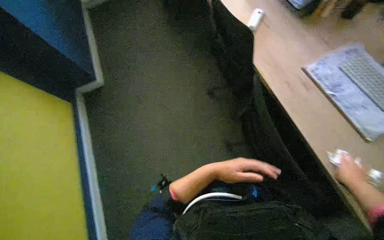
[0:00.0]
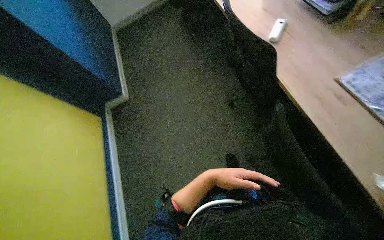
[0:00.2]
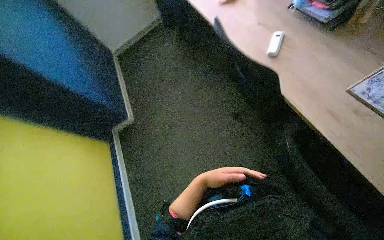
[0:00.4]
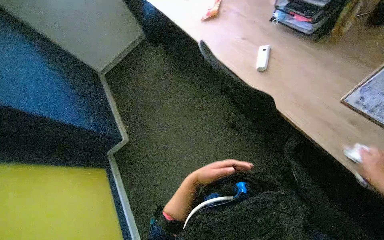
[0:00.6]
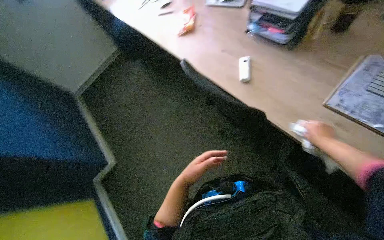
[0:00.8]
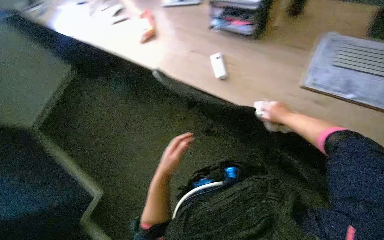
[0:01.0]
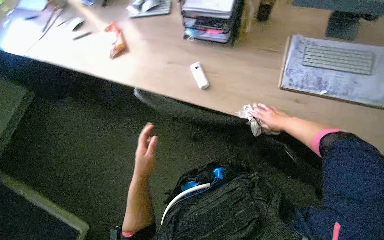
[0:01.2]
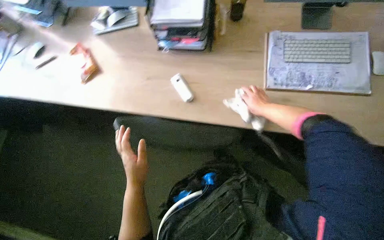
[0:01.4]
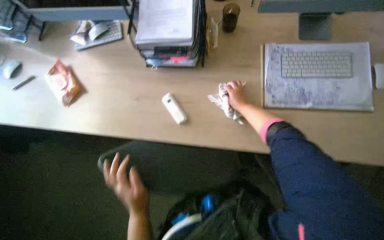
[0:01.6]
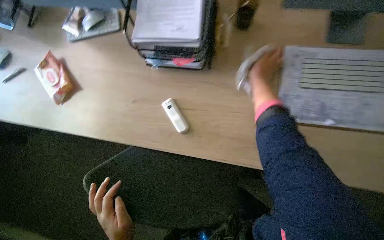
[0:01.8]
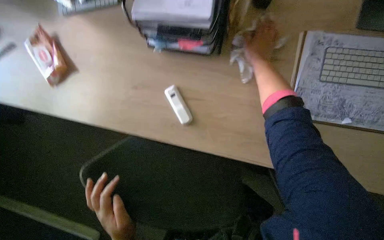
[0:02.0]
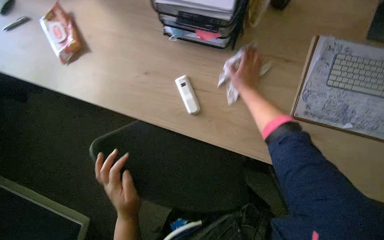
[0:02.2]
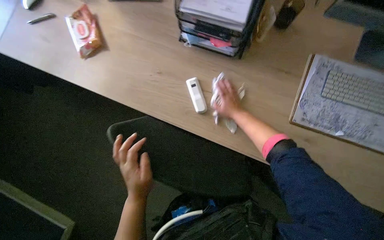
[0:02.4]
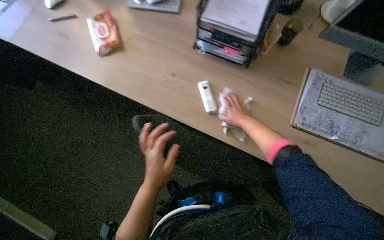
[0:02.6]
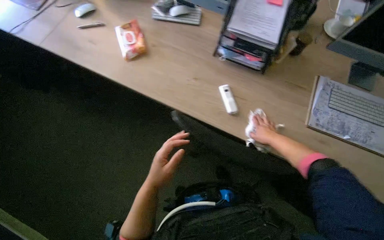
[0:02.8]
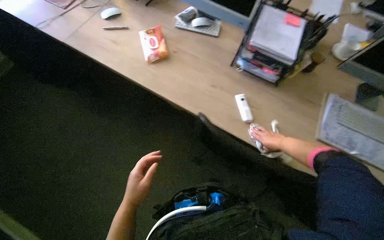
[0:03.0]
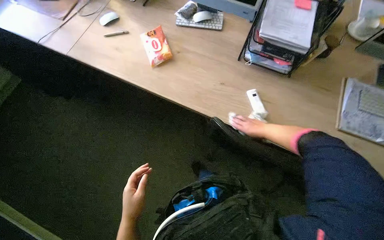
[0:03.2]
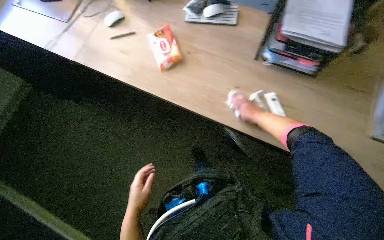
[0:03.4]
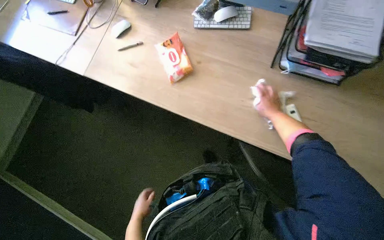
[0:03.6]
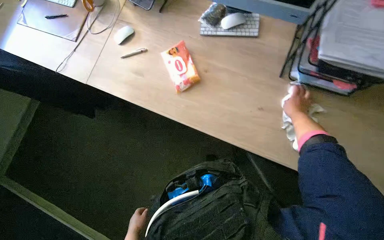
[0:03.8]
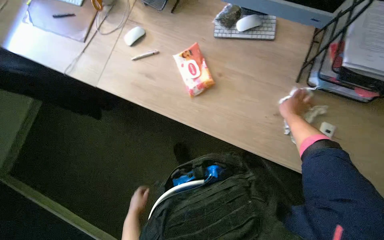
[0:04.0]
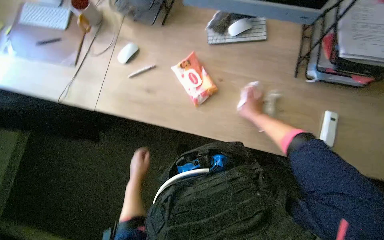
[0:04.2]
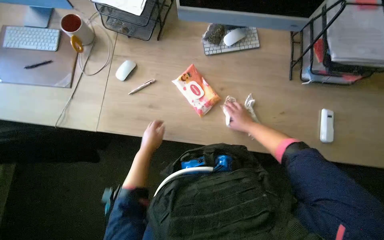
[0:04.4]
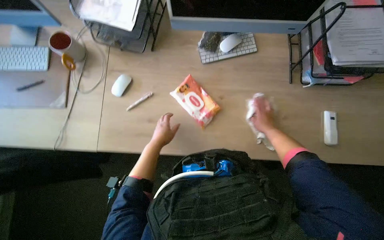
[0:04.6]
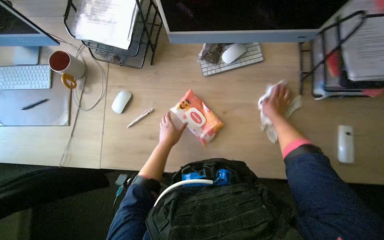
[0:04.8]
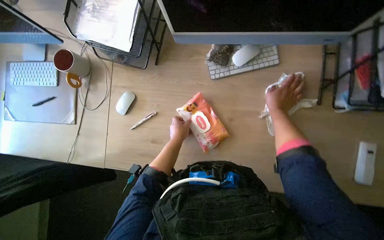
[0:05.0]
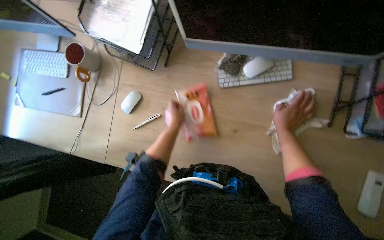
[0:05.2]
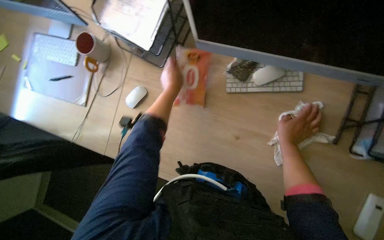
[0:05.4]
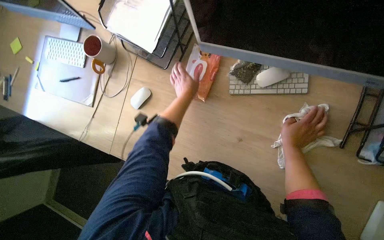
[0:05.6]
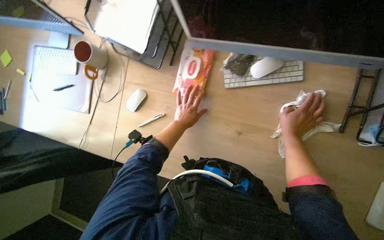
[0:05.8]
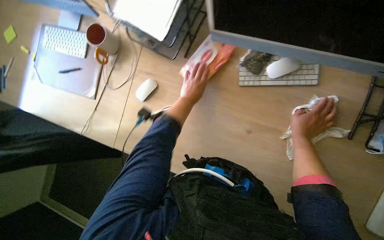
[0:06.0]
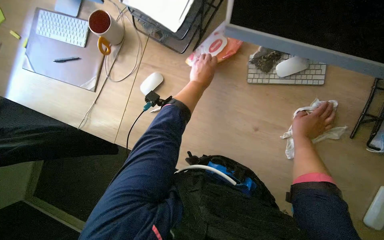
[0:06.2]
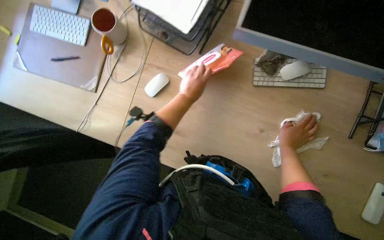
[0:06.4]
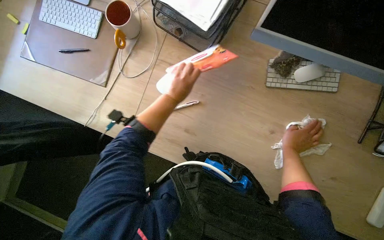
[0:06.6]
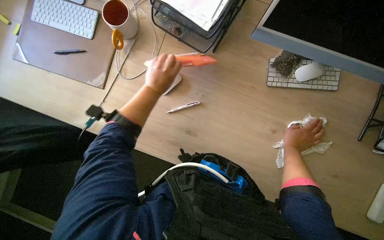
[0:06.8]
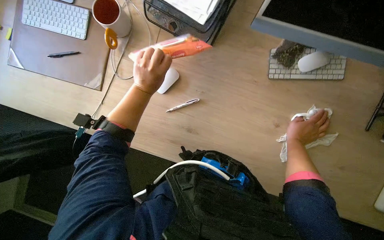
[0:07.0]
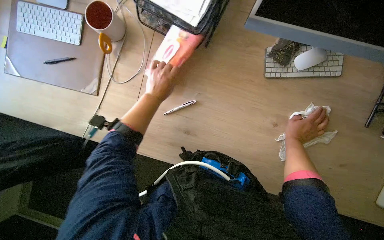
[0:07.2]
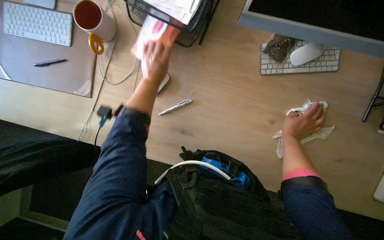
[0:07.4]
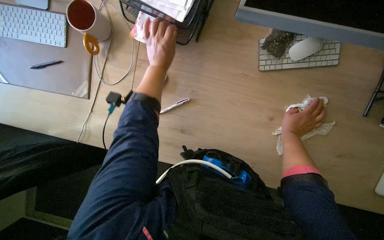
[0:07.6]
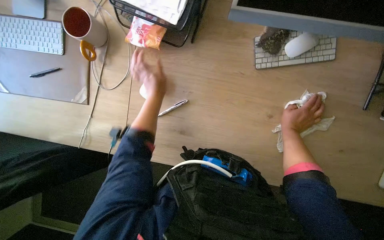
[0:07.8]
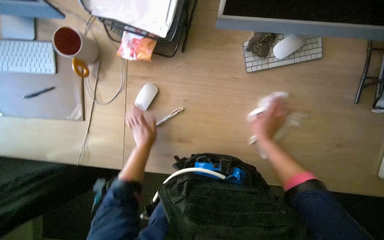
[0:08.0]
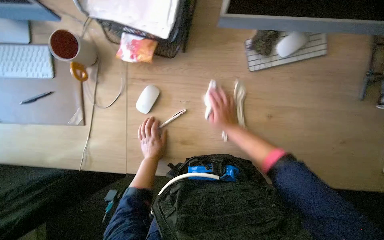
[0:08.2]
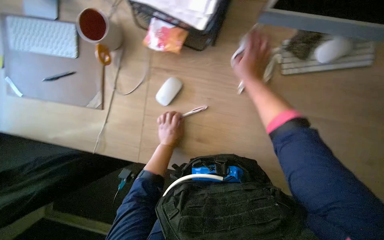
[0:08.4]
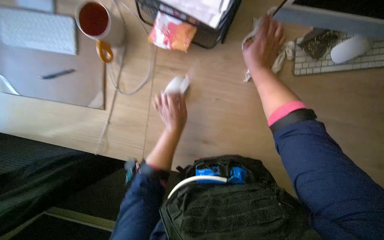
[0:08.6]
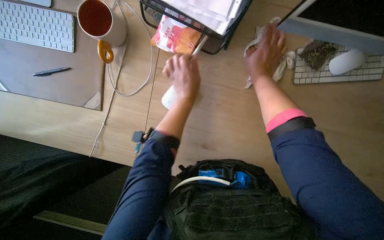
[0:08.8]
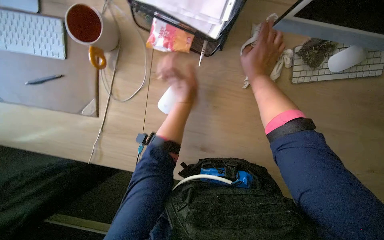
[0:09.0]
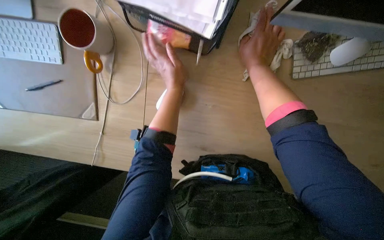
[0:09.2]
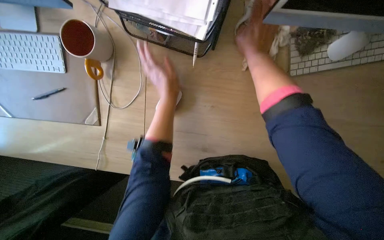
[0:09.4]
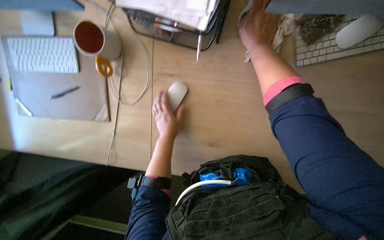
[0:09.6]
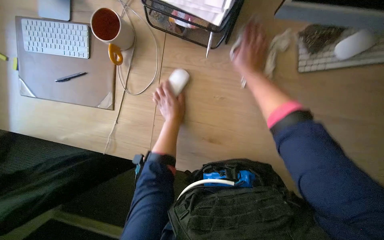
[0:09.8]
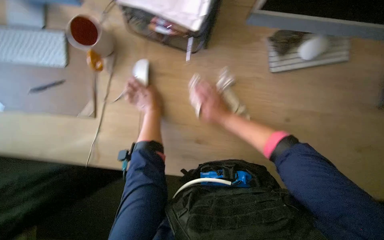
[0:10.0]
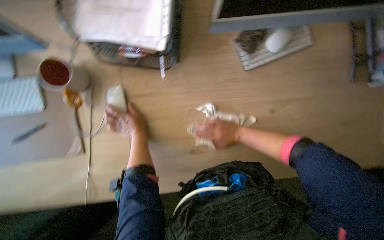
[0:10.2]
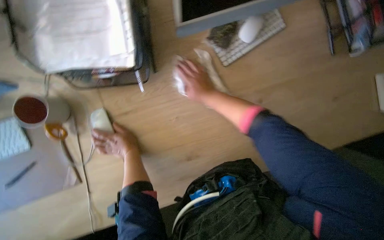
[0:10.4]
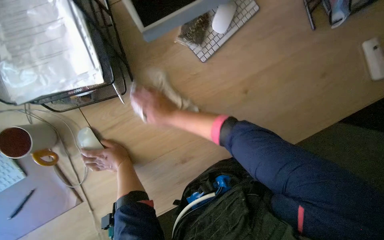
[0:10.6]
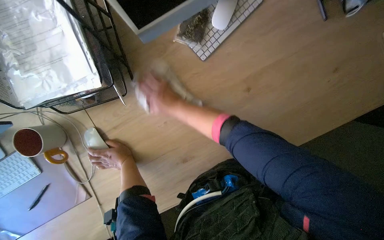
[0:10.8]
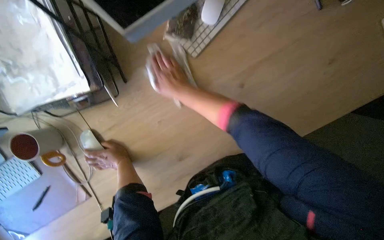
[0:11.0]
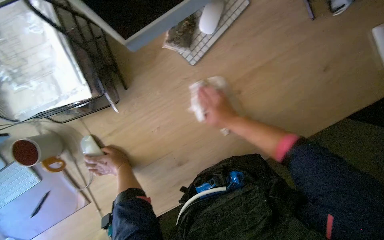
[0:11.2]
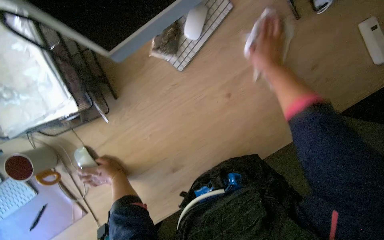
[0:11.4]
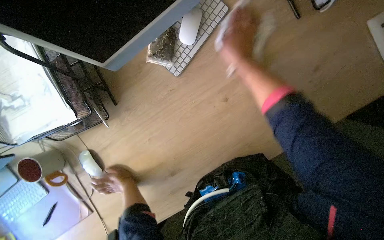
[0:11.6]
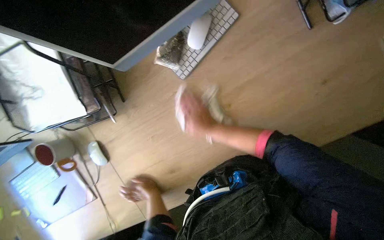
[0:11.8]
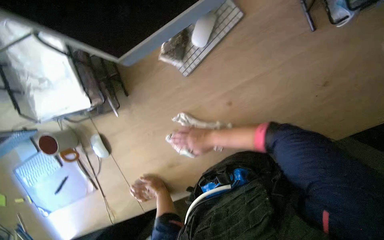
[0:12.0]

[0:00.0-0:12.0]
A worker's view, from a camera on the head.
Job: wiping surfaces.
The whole recording: Wiping office desks and monitors. The worker wipes the office desk surface and computer monitors with a cloth.
0:00.0 to 0:01.6: The head travels some 60 cm. The head turns to the right by some 60 degrees.
0:01.6 to 0:03.0: The wearer moves to the left, roughly 40 cm.
0:03.0 to 0:04.4: The wearer moves about 50 cm.
0:04.4 to 0:06.0: The left hand is displaced up the picture by some 35 cm.
0:06.0 to 0:07.6: The left hand travels to the left and up the picture by roughly 15 cm.
0:07.6 to 0:09.0: The right hand travels up the picture and to the left by about 35 cm, while the left hand travels down the picture and back again, some 25 cm each way.
0:09.0 to 0:10.4: Everything in view rotates some 30 degrees counterclockwise.
0:10.4 to 0:12.0: The left hand travels to the right and down the picture by about 20 cm, while the right hand moves about 30 cm to the right and comes back.

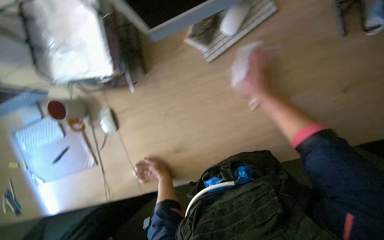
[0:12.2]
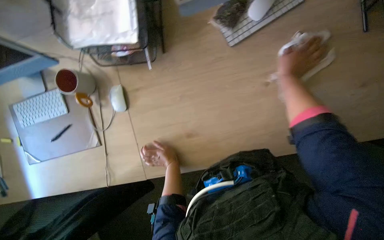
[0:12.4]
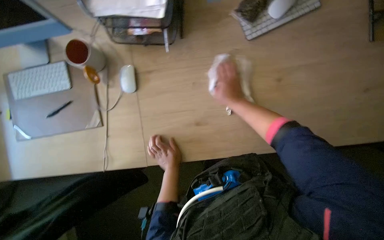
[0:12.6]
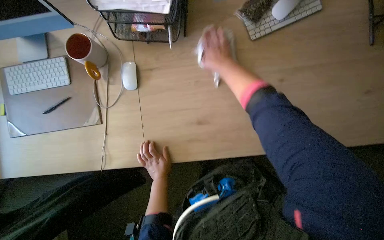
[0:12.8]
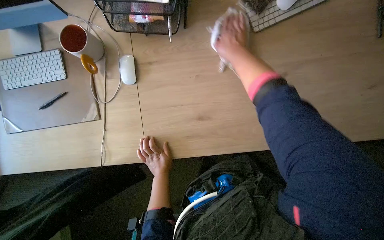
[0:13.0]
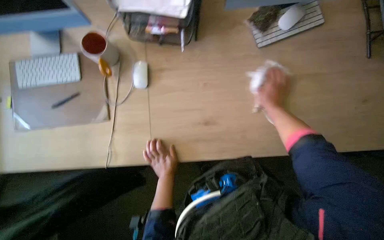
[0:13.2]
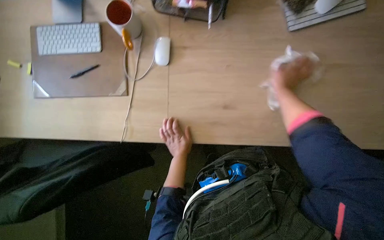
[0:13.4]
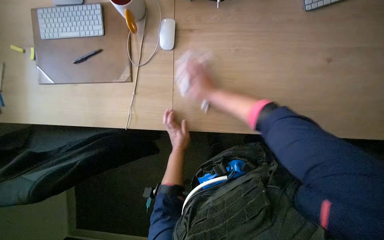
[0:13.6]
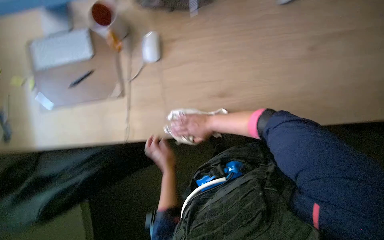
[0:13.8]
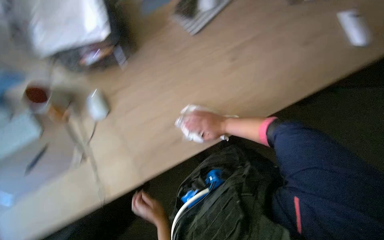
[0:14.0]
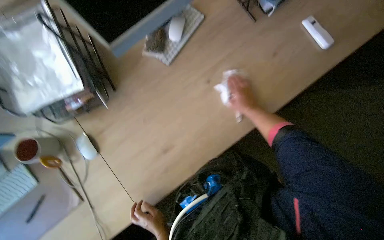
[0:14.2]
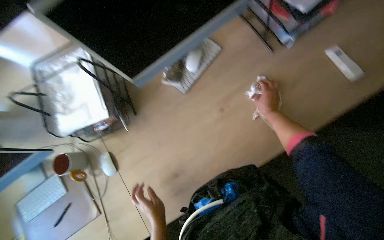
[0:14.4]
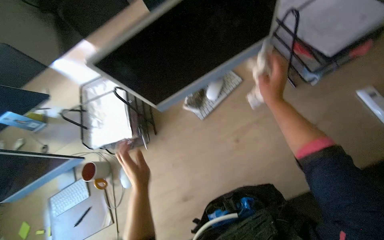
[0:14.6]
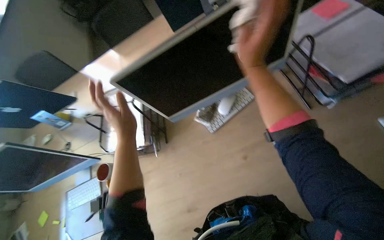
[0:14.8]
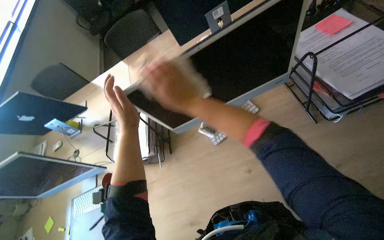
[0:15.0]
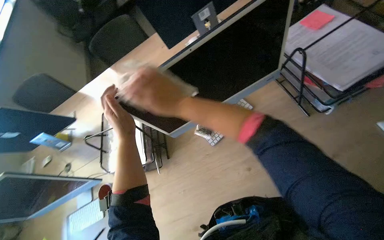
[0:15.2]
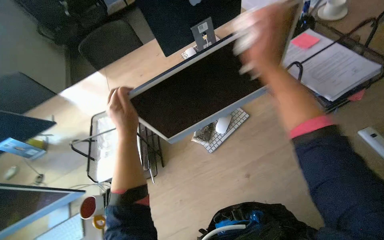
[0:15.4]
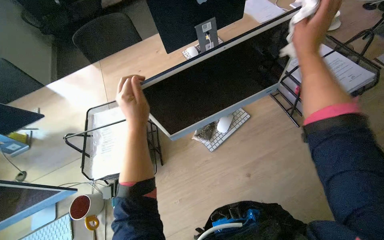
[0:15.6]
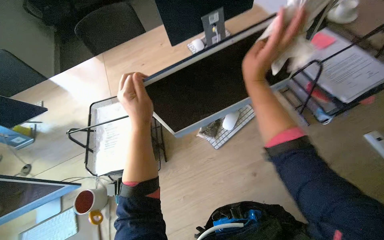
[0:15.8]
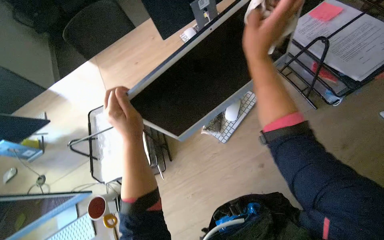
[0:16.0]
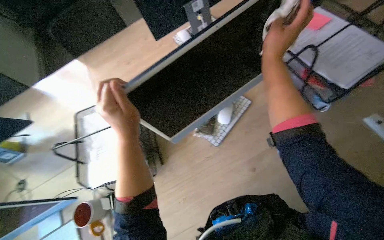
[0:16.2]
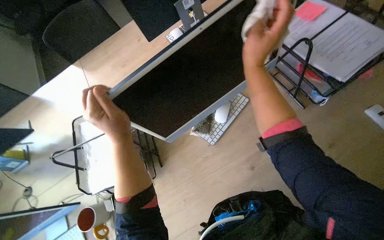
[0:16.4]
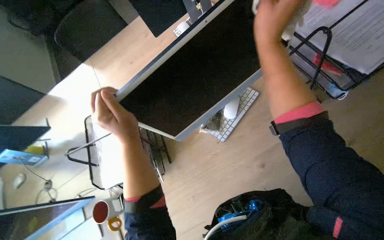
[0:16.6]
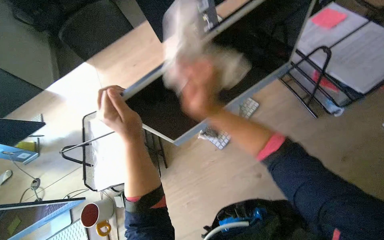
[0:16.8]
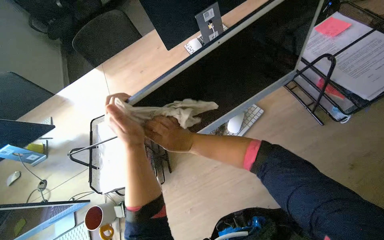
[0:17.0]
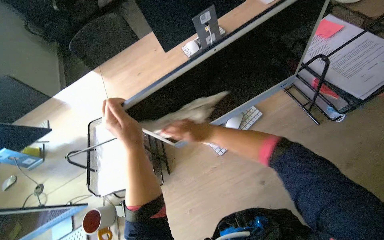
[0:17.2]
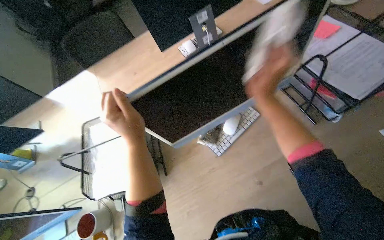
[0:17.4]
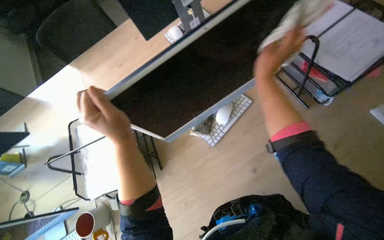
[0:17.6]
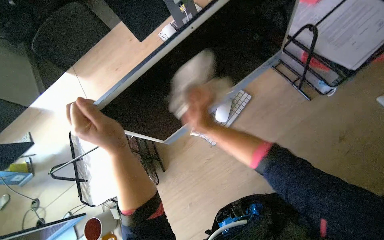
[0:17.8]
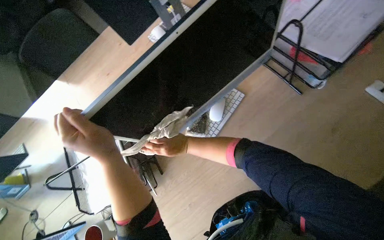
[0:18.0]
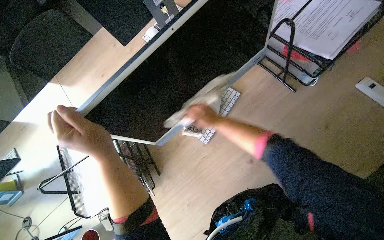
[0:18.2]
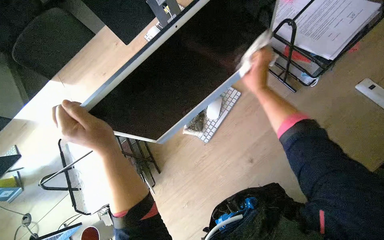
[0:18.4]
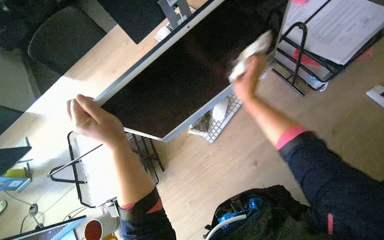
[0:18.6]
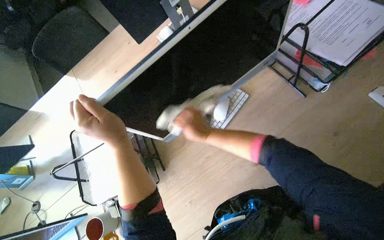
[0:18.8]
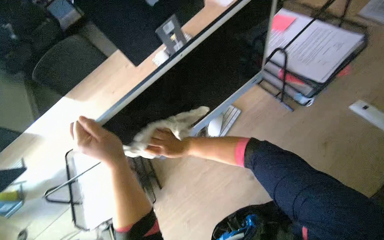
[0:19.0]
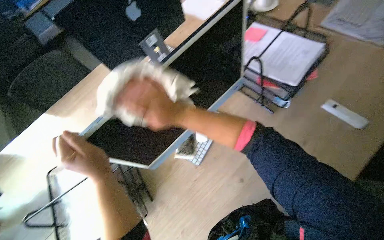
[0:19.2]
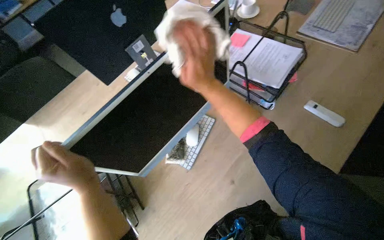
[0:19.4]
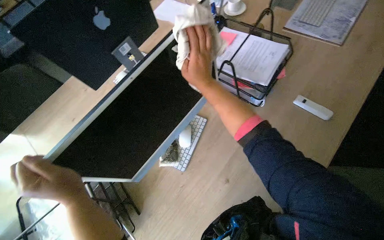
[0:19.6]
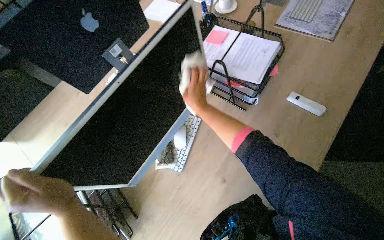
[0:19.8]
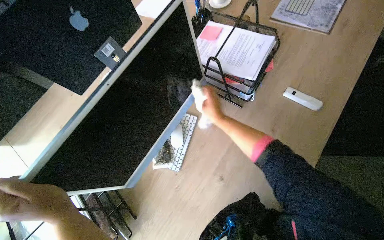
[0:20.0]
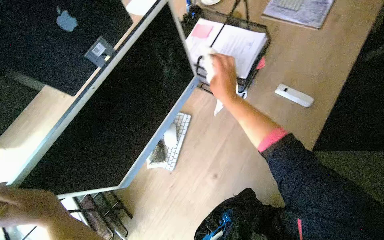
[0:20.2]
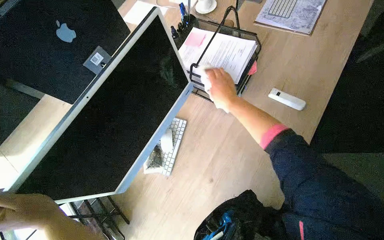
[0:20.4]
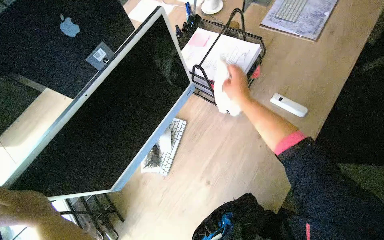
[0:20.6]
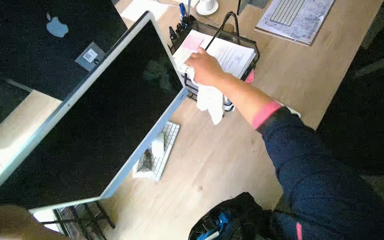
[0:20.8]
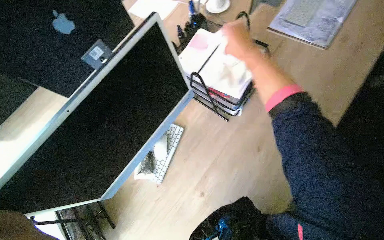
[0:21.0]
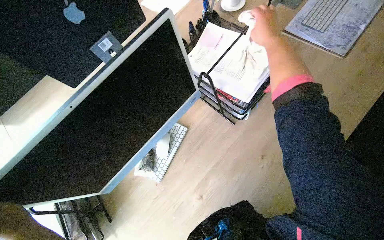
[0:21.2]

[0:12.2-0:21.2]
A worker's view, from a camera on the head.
Job: wiping surfaces.
The whole recording: Wiping office desks and monitors. The worker wipes the office desk surface and computer monitors with a cloth.
0:13.8 to 0:15.2: The wearer looks roughly 20 degrees further upward. The right hand is displaced up the picture and nearer to the camera by roughly 50 cm, and travels to the right and back again, some 35 cm each way.
0:15.2 to 0:16.6: The right hand travels to the right and up the picture by some 15 cm.
0:19.8 to 0:21.2: The right hand is displaced up the picture and to the right by some 40 cm.
